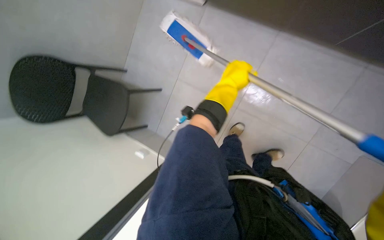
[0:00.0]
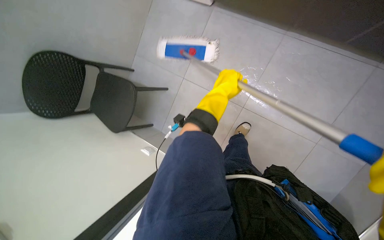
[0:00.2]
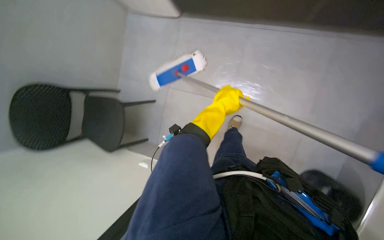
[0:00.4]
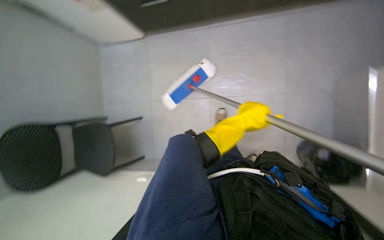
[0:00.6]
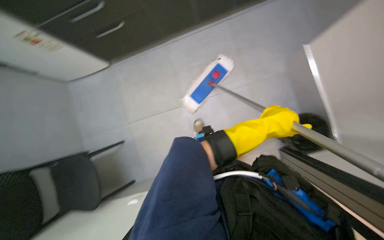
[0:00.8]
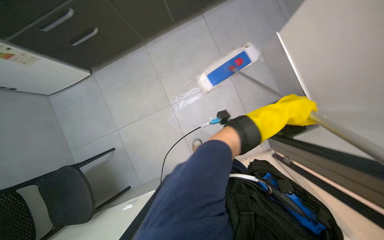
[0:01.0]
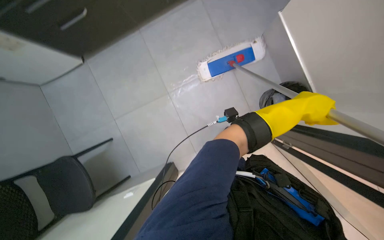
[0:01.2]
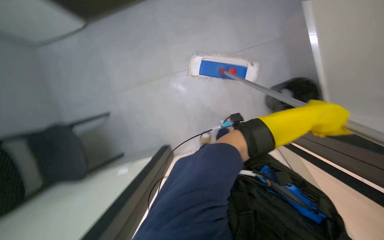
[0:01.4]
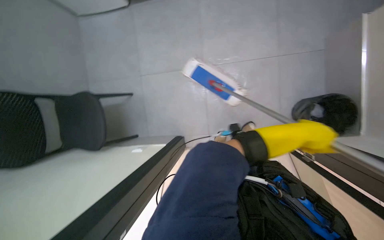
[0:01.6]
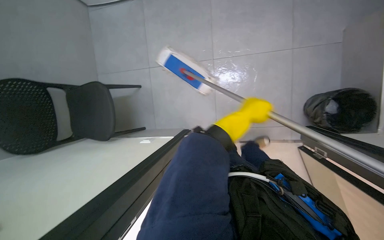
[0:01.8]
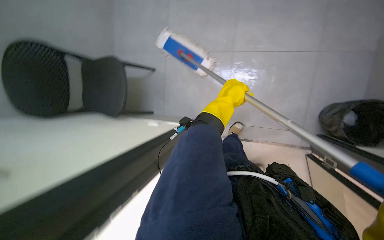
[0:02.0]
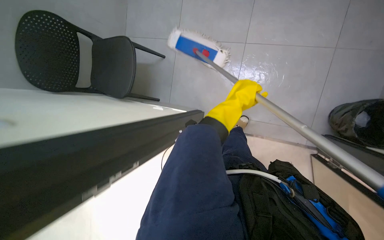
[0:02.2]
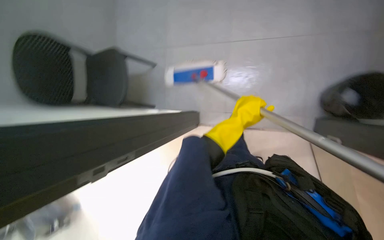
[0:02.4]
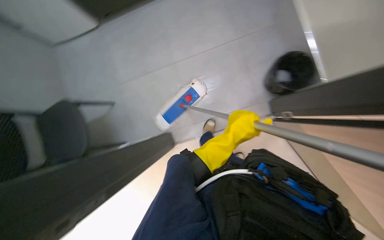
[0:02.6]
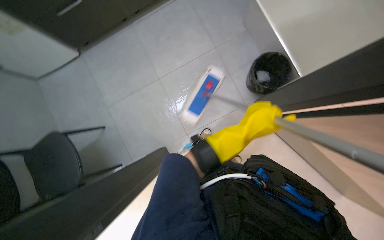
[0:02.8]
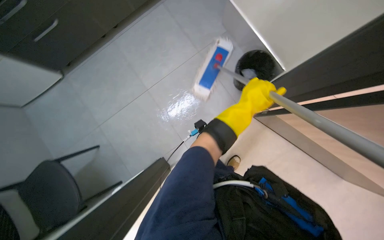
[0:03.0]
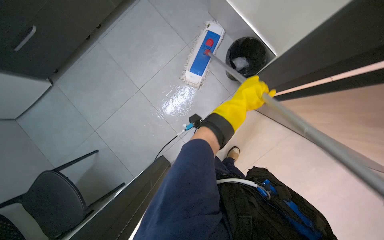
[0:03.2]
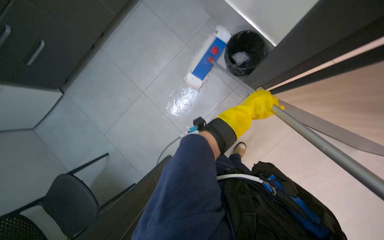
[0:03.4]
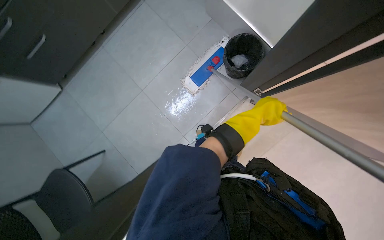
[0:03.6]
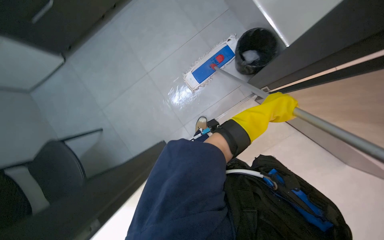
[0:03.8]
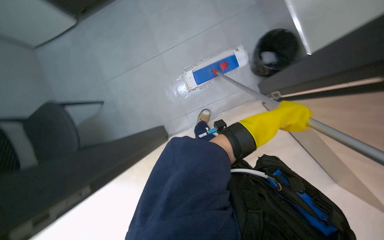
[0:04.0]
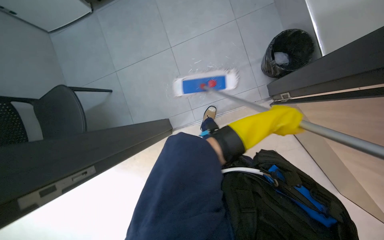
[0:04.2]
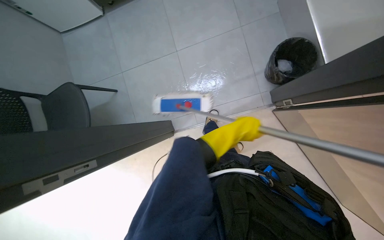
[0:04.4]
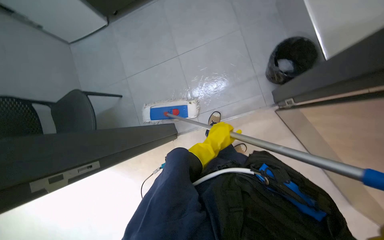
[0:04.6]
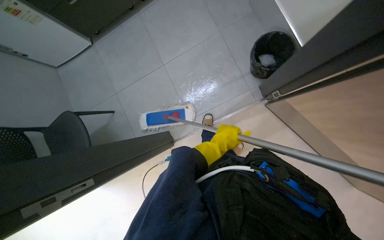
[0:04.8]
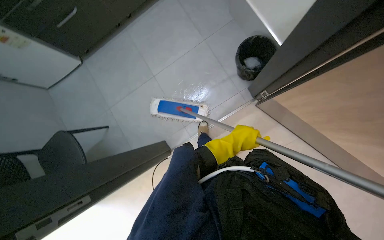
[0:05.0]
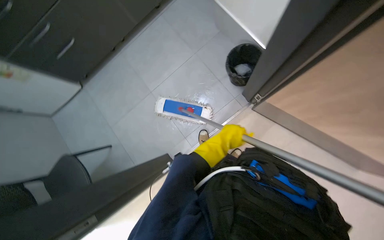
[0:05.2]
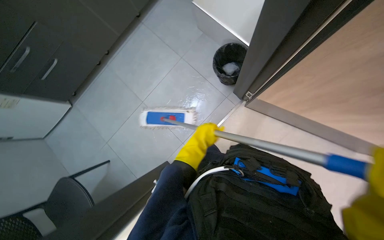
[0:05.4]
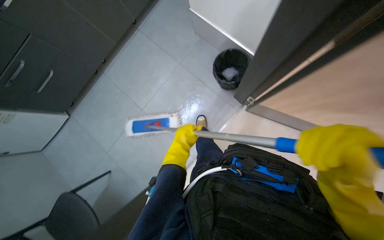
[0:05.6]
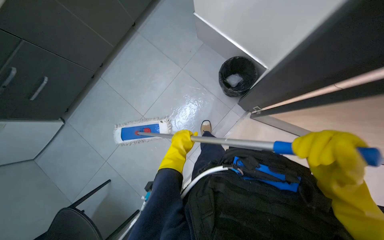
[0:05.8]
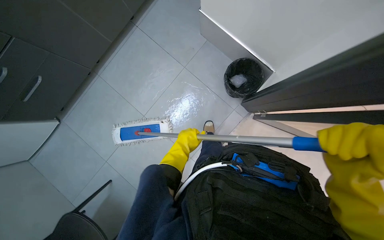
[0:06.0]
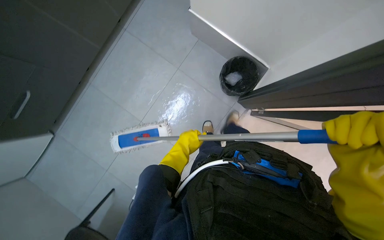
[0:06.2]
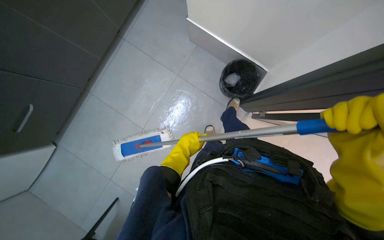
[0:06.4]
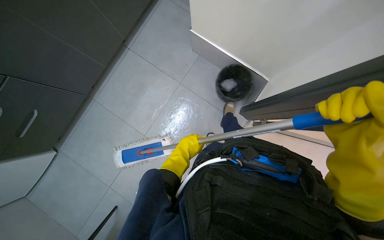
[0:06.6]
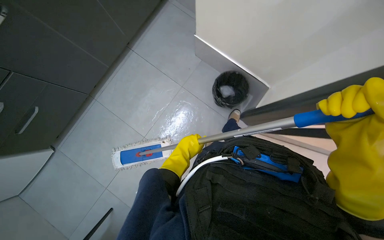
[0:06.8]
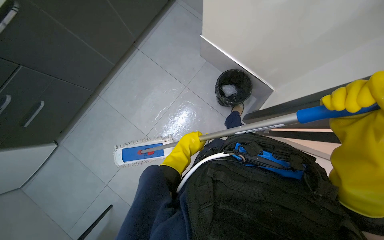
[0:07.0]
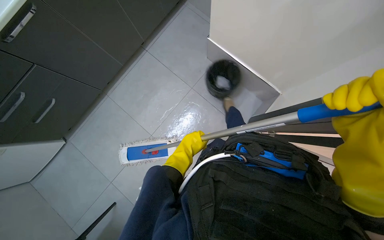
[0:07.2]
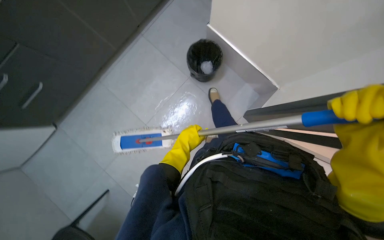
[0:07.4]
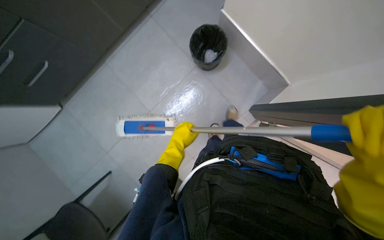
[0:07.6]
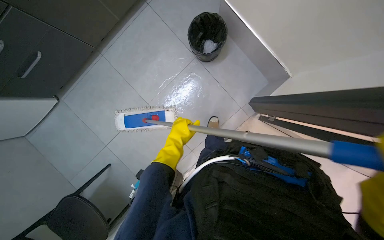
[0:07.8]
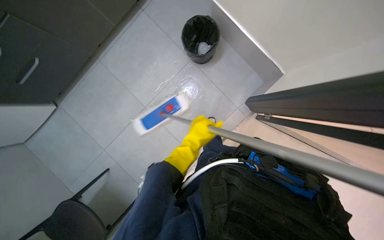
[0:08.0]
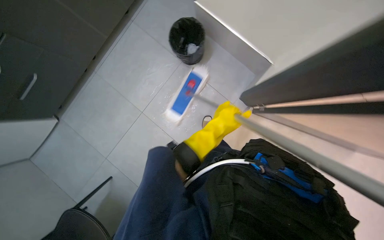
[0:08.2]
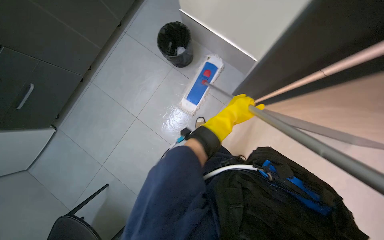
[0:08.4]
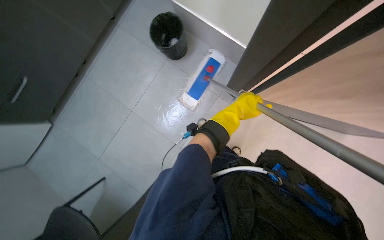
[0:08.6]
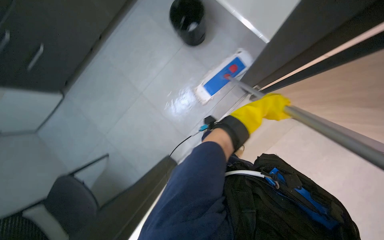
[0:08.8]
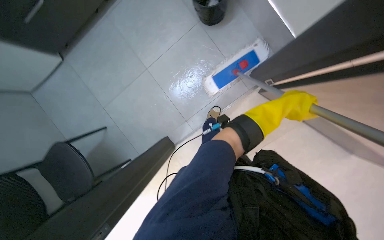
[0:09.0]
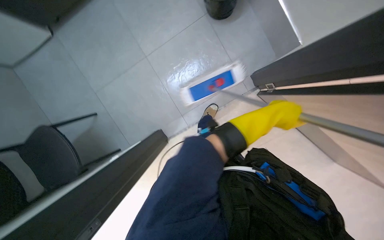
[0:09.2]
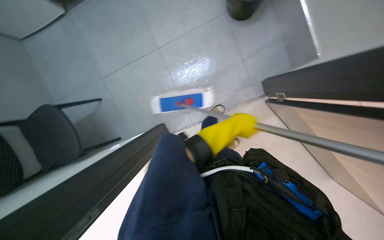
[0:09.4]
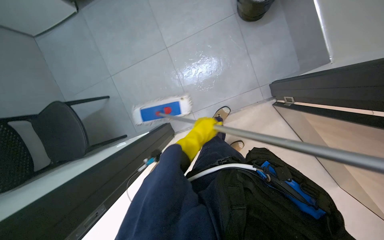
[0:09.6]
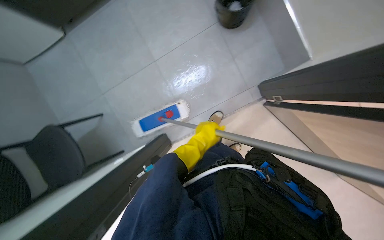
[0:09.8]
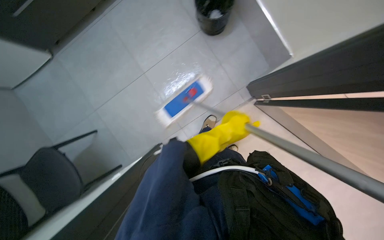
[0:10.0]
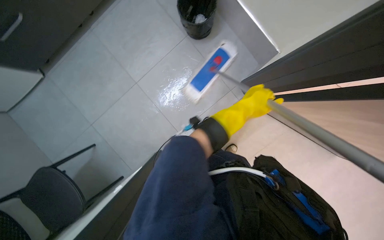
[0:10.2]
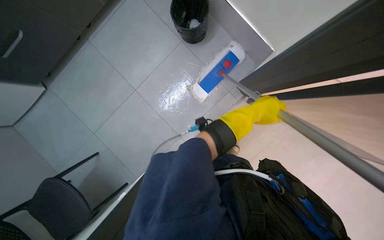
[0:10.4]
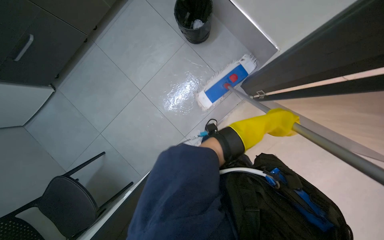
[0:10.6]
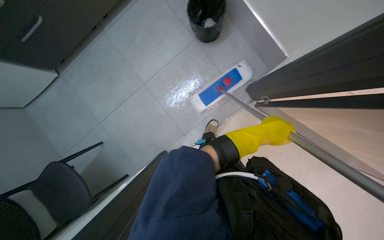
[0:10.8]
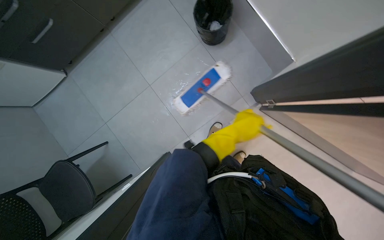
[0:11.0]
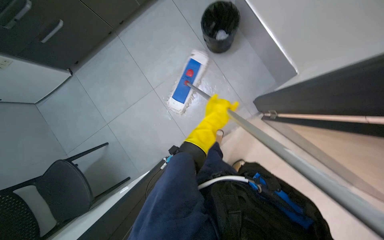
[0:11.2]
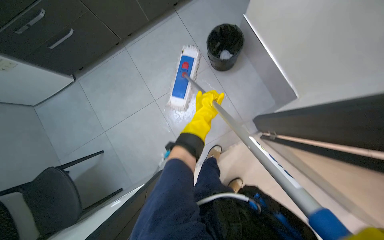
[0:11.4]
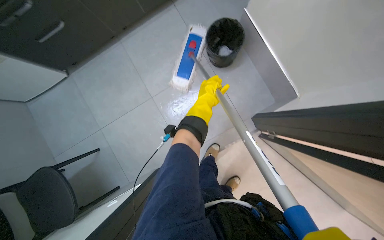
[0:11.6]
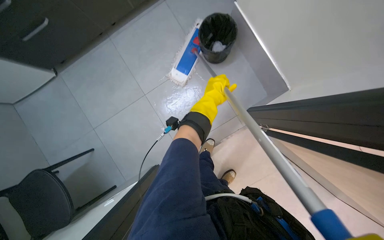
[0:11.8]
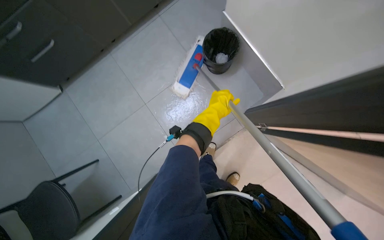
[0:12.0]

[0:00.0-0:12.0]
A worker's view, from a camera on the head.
Job: mopping floor.
The whole recording: Mopping office floor. Mops the office floor, moving around furniture and along the walls.
0:00.0 to 0:01.6: The wearer looks roughly 25 degrees further to the right.
0:01.6 to 0:03.0: The left hand is displaced to the left by about 10 cm.
0:03.0 to 0:04.4: The left hand travels down the picture by some 15 cm.
0:04.4 to 0:06.0: The view tilts roughly 15 degrees upward. The scene rotates counterclockwise by some 35 degrees.
0:07.6 to 0:09.0: The view tilts approximately 15 degrees downward. The left hand goes approximately 25 cm to the right and up the picture.
0:09.0 to 0:10.4: The left hand goes to the left and returns, about 30 cm each way.
0:10.4 to 0:12.0: The left hand goes roughly 15 cm to the left.

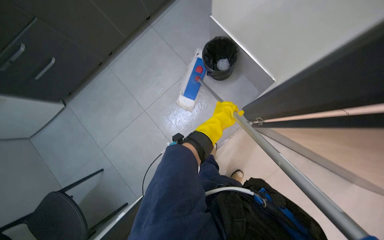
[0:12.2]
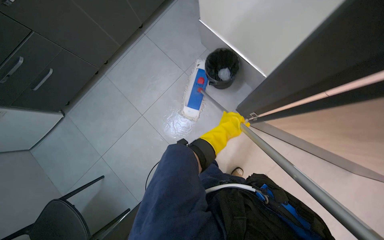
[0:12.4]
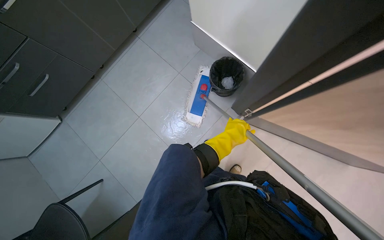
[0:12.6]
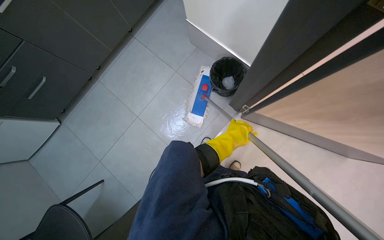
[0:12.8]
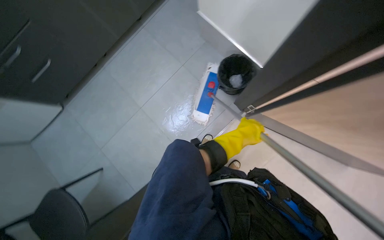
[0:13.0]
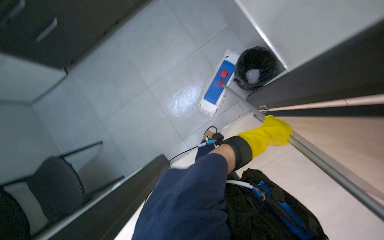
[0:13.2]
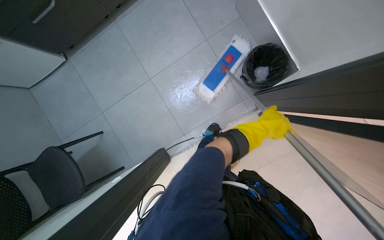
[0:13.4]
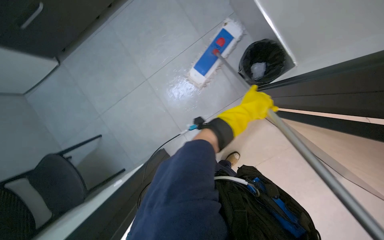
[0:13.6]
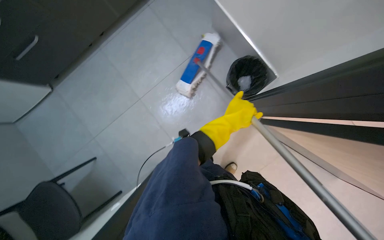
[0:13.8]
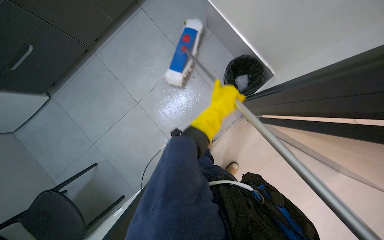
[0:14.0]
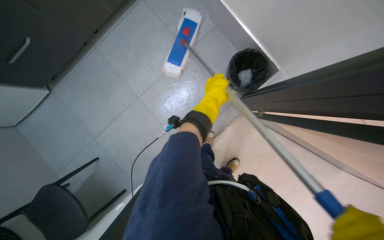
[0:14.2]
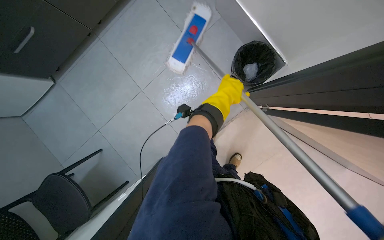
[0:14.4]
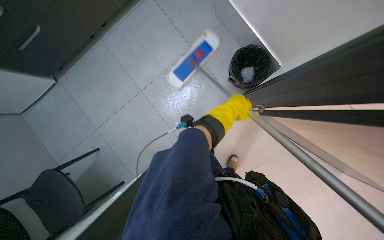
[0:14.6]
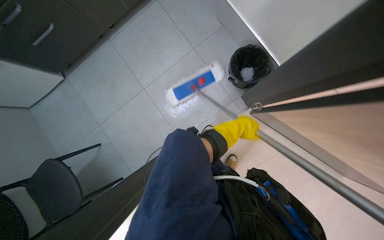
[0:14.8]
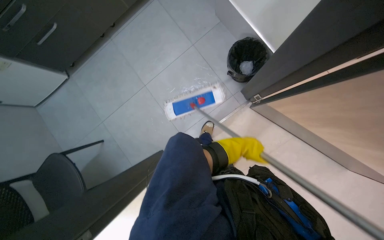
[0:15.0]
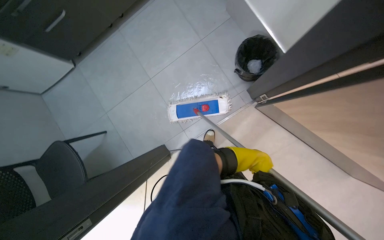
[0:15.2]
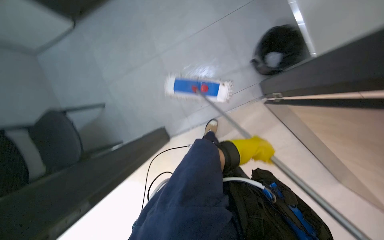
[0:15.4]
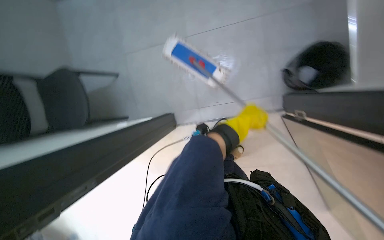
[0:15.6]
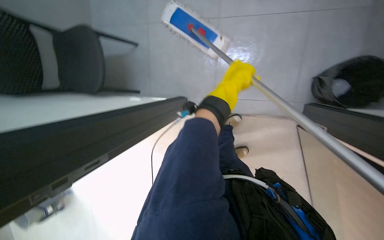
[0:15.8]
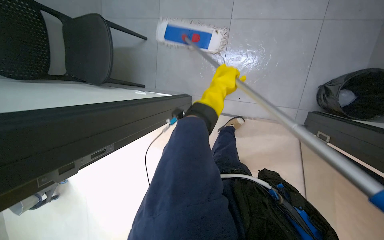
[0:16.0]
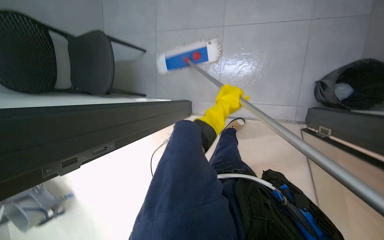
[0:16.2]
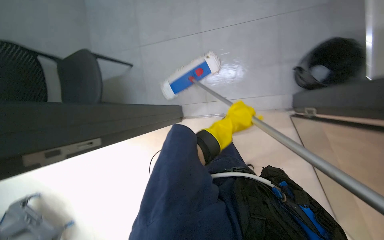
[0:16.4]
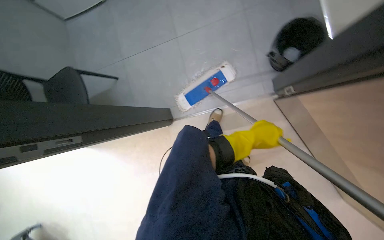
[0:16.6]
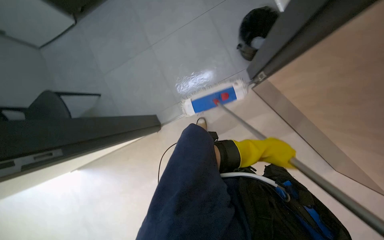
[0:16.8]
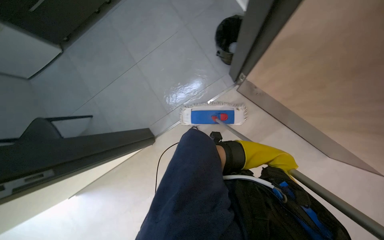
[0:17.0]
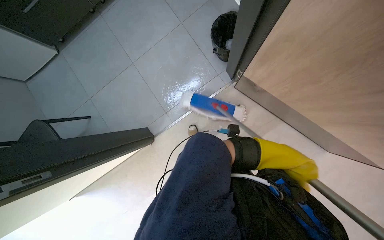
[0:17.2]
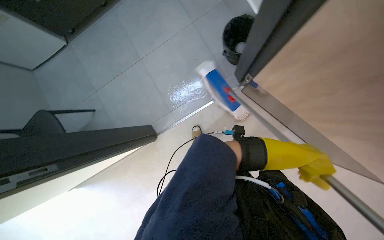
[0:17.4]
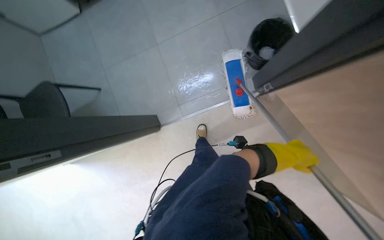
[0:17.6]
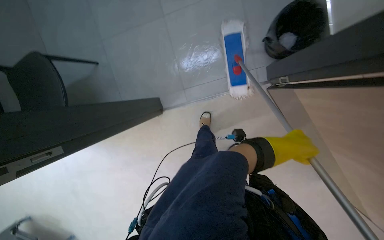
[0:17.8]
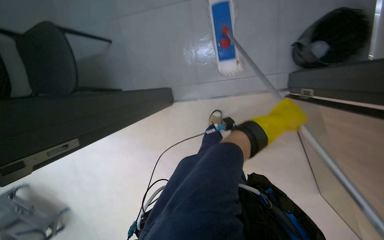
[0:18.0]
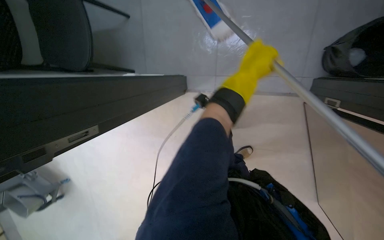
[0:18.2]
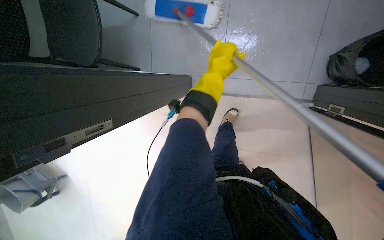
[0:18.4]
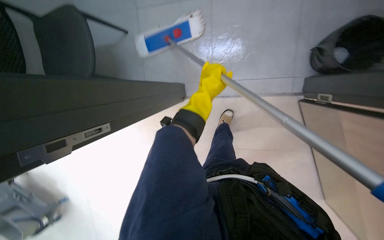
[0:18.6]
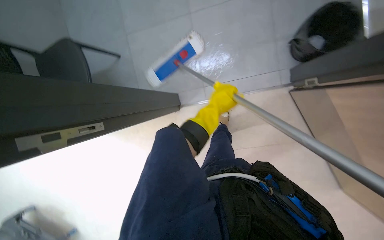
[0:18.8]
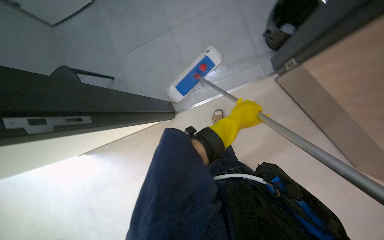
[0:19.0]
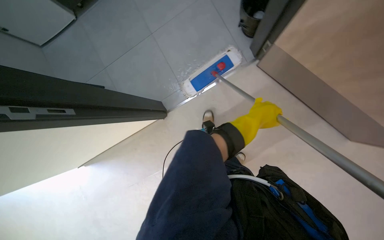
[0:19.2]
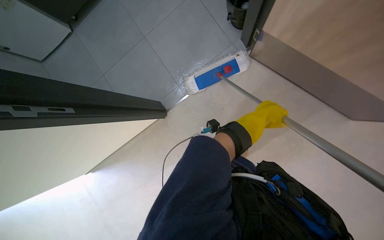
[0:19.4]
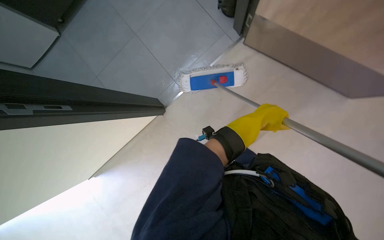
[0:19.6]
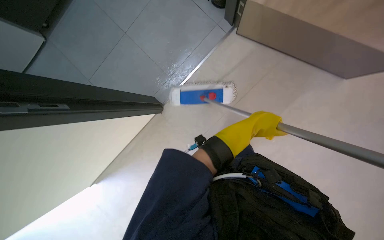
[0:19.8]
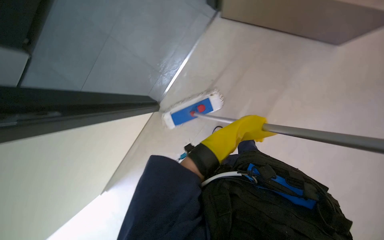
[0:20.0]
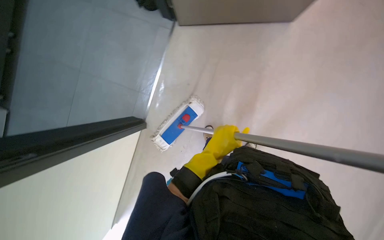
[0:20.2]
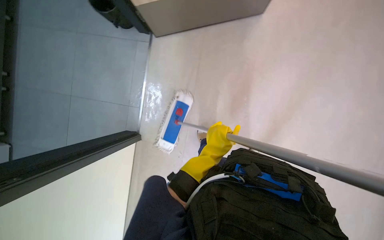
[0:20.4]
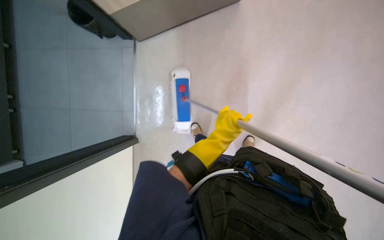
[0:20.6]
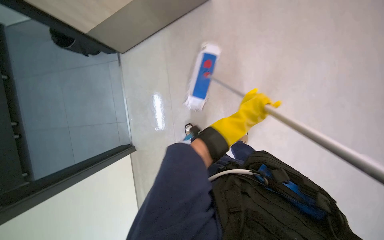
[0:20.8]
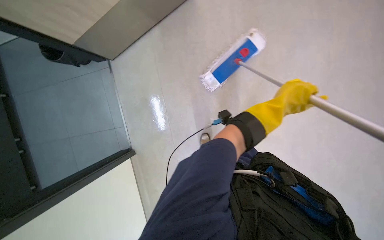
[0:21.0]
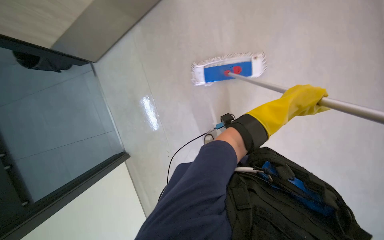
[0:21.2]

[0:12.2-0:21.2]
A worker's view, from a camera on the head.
Job: mopping floor.
The whole recording: Mopping office floor. Mops the office floor, moving around furniture and along the walls.
0:12.2 to 0:13.8: The left hand travels to the right and back again, approximately 15 cm each way.
0:13.8 to 0:15.2: The left hand moves down the picture and to the right, approximately 30 cm.
0:18.2 to 0:19.8: The head travels about 40 cm. The view tips upward by approximately 15 degrees. Everything in view rotates about 40 degrees counterclockwise.
0:19.8 to 0:21.2: The scene turns approximately 40 degrees counterclockwise in the picture.
